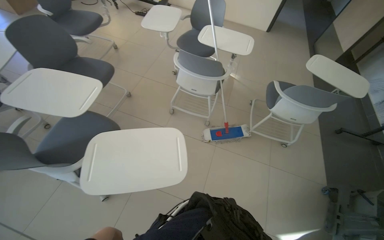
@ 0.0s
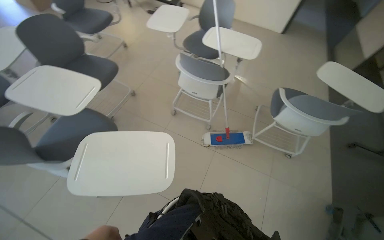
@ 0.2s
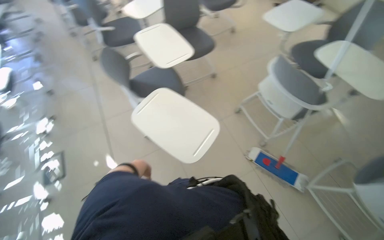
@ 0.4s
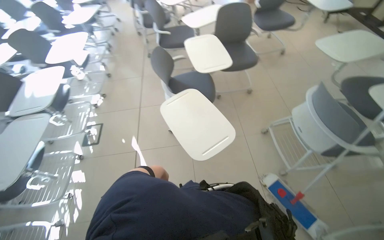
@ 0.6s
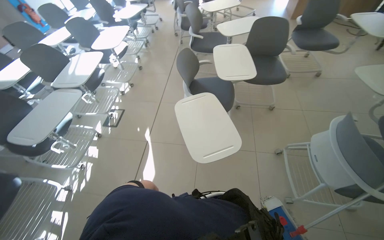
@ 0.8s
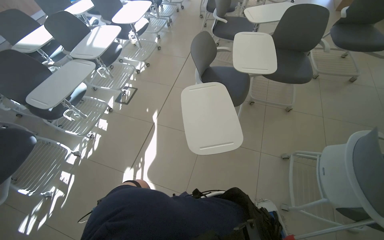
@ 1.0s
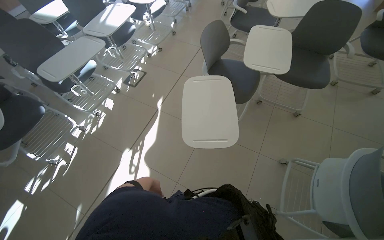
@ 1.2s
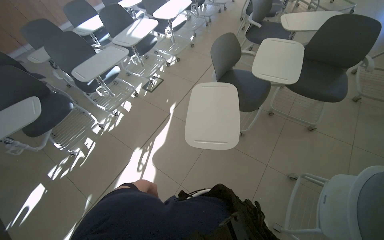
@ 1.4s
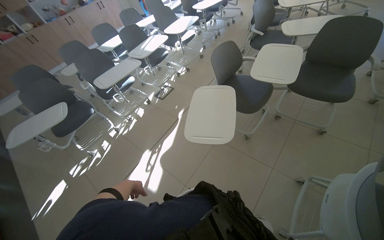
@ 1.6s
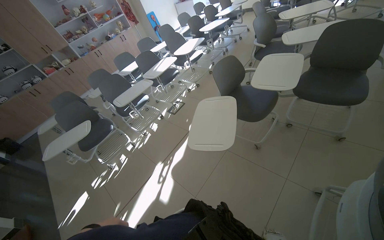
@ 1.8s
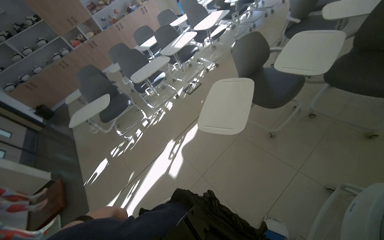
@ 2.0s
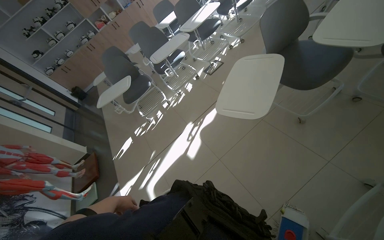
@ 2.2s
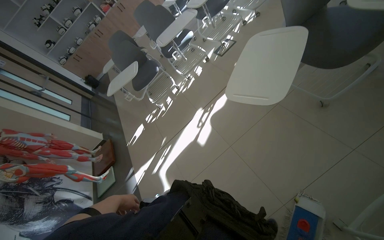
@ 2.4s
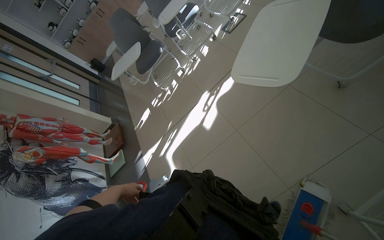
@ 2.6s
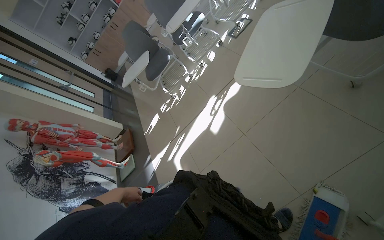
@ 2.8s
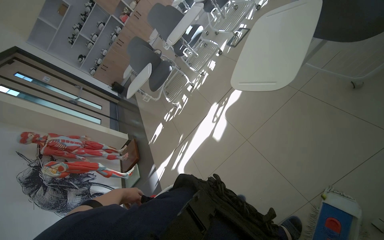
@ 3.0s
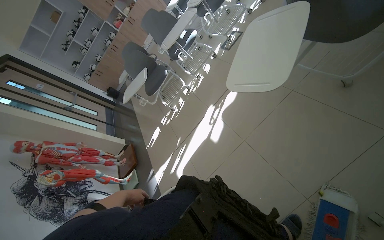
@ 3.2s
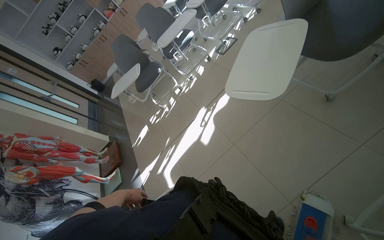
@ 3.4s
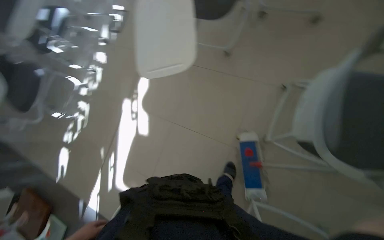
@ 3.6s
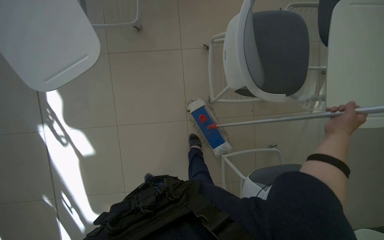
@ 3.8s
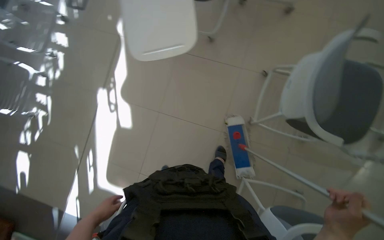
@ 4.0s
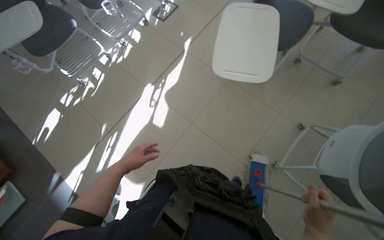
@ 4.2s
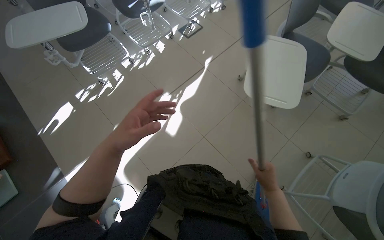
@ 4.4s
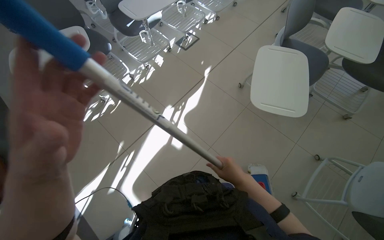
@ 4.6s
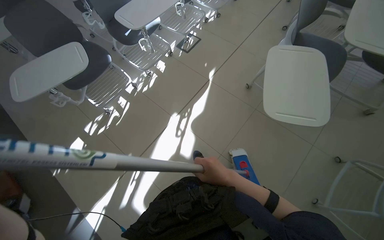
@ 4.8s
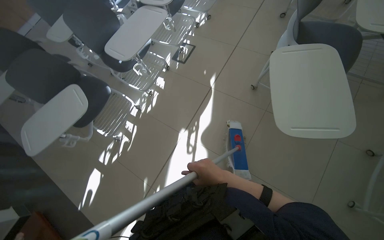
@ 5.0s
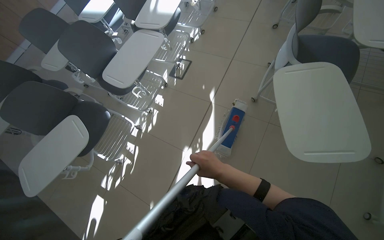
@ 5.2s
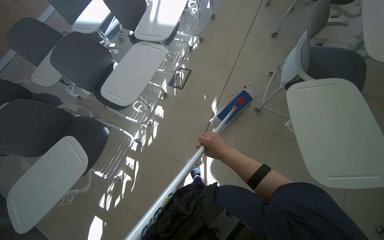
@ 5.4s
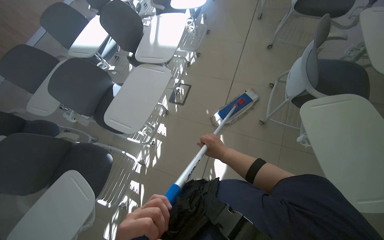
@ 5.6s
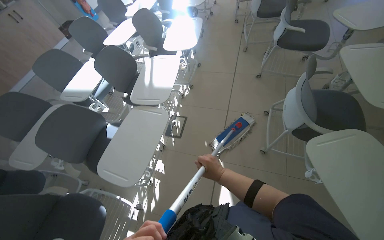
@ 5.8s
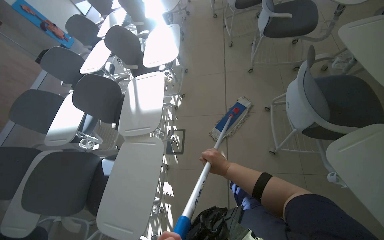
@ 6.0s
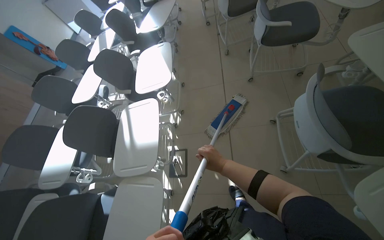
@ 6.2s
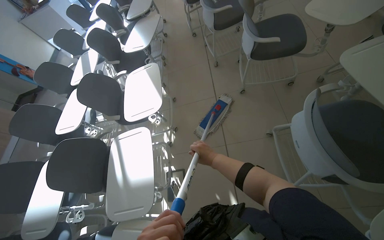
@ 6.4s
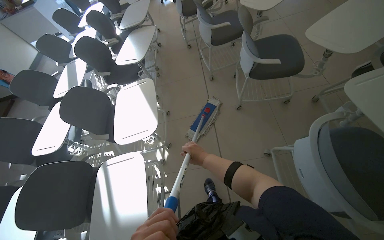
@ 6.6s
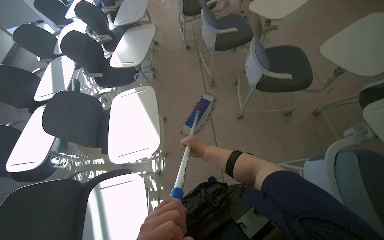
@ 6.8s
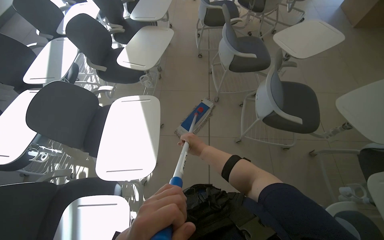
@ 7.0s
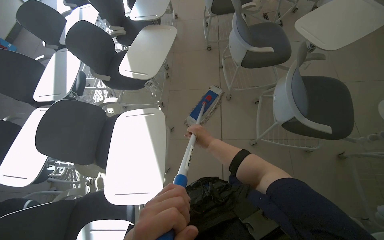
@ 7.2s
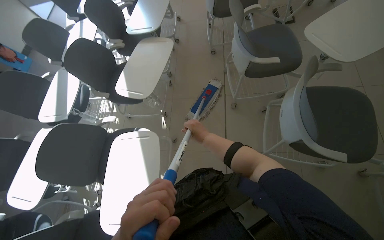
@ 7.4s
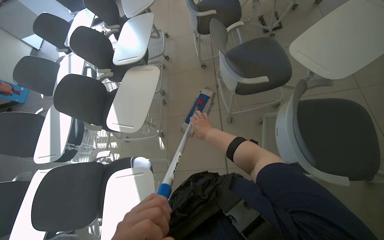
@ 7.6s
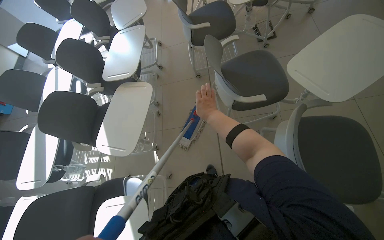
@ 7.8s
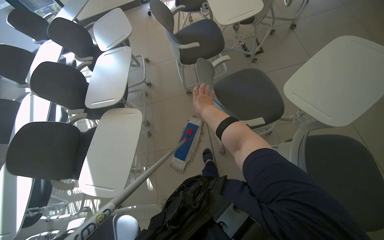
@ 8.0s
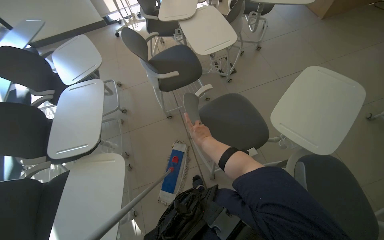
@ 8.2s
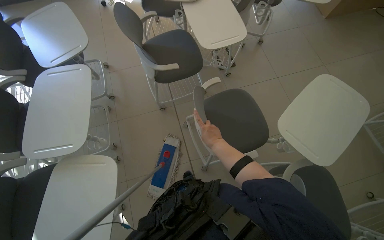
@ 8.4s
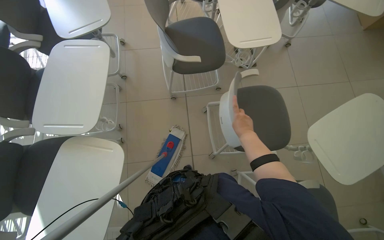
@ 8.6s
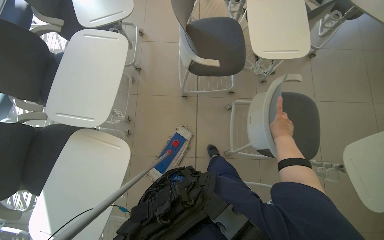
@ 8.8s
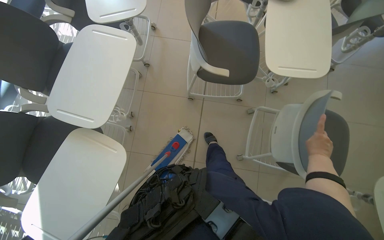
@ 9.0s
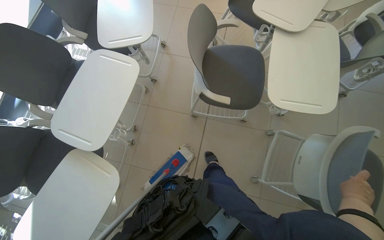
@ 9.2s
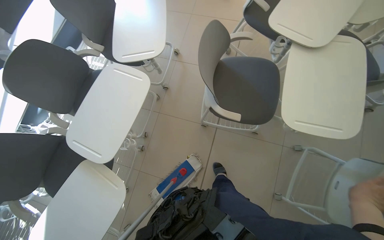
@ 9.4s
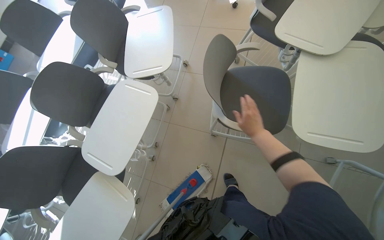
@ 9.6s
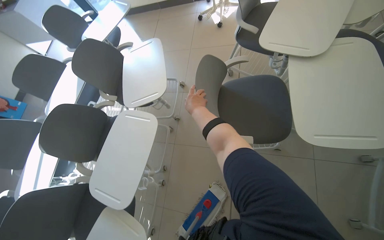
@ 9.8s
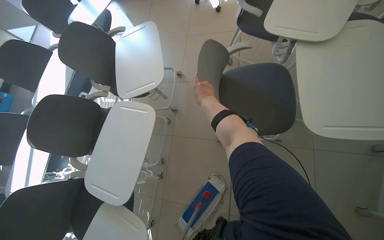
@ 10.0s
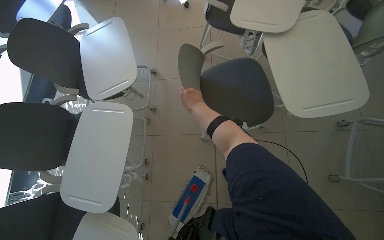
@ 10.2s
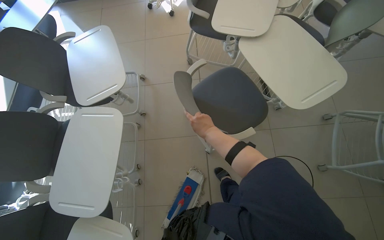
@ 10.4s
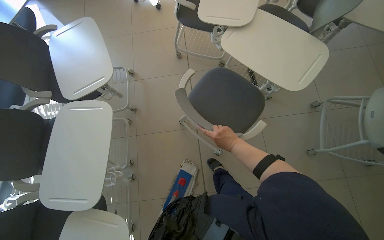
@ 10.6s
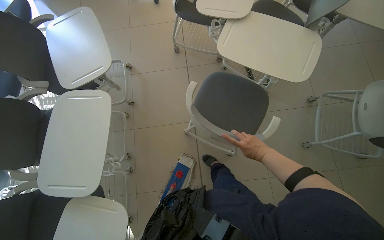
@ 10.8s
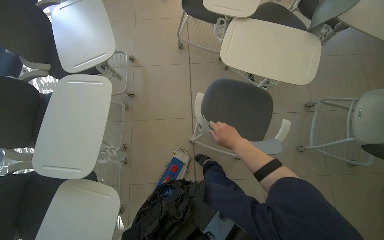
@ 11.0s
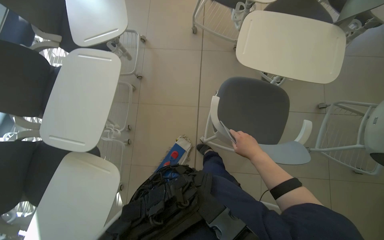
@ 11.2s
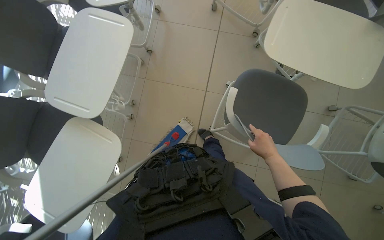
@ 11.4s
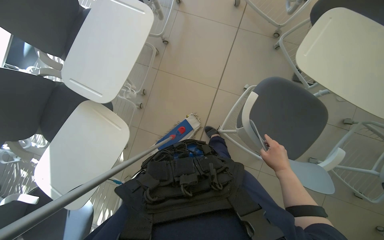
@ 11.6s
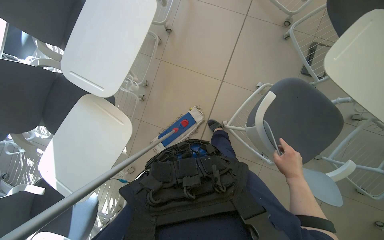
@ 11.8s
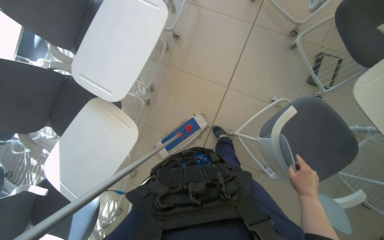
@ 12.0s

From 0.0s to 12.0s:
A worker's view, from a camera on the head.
Job: organizing items.
The whole recording: Arranging chairs in the room. The worker moves and arranges chairs in the room.
From 0.0s to 1.6s: The camera travels approximately 60 cm. The head turns to the left by about 110 degrees.
From 1.6s to 3.0s: The view pans to the left by some 35 degrees. The camera pitches downward, by some 15 degrees.
From 4.4s to 6.0s: The camera travels roughly 1 m. The wearer looks approximately 15 degrees further upward. The scene turns roughly 45 degrees counterclockwise in the picture.
From 6.0s to 7.6s: The camera travels roughly 1.5 m.
From 7.6s to 9.0s: The camera is carried about 80 cm.
From 10.4s to 12.0s: The wearer looks some 15 degrees further downward. The scene rotates clockwise by approximately 25 degrees. The right hand moves left and right over some 30 cm, changing direction 2 times.

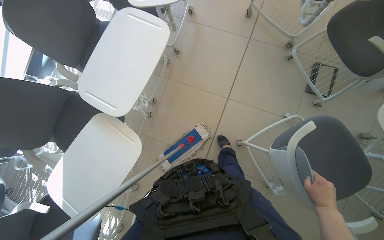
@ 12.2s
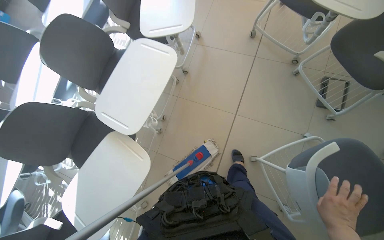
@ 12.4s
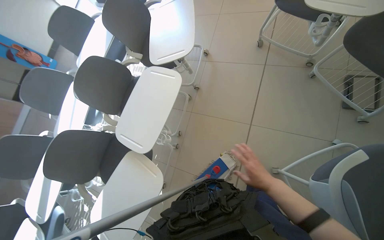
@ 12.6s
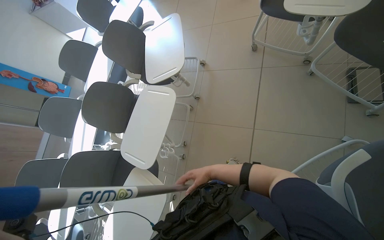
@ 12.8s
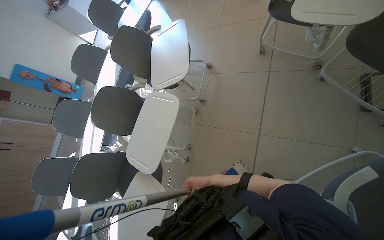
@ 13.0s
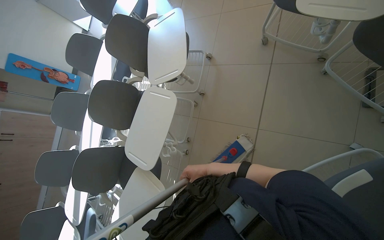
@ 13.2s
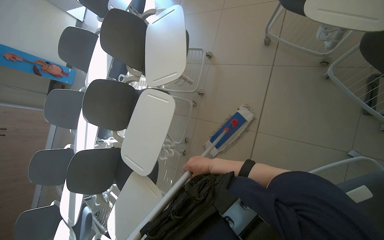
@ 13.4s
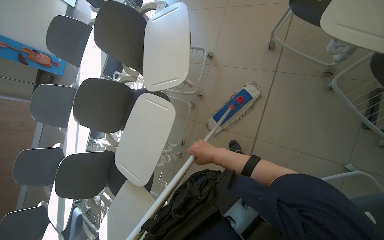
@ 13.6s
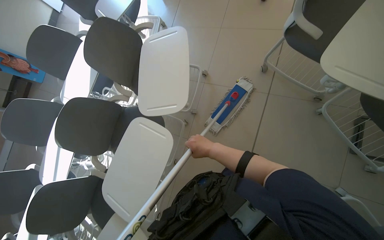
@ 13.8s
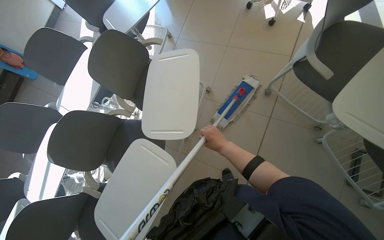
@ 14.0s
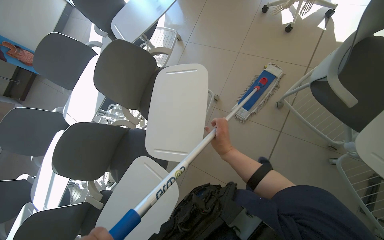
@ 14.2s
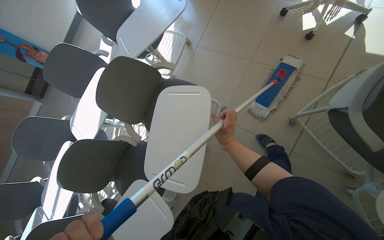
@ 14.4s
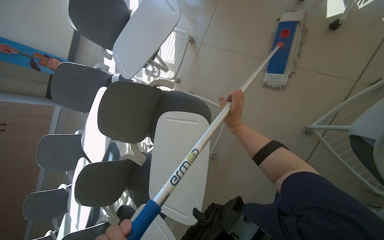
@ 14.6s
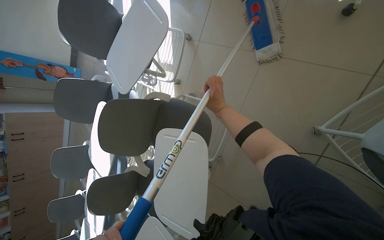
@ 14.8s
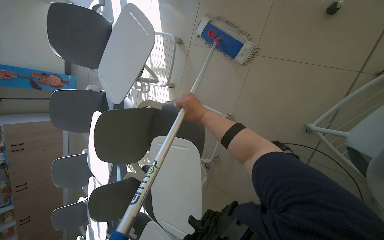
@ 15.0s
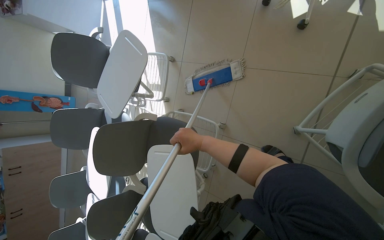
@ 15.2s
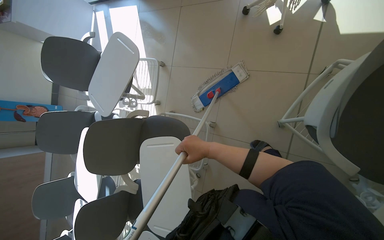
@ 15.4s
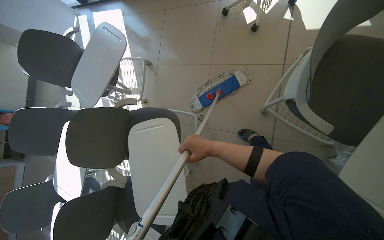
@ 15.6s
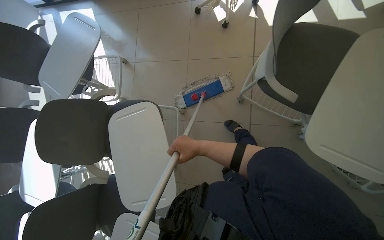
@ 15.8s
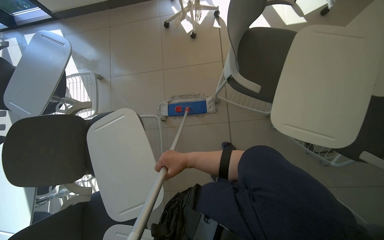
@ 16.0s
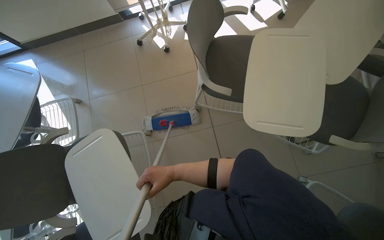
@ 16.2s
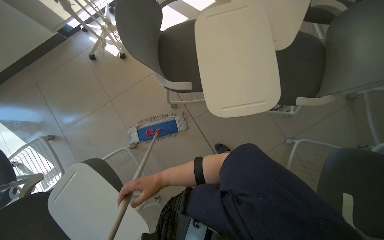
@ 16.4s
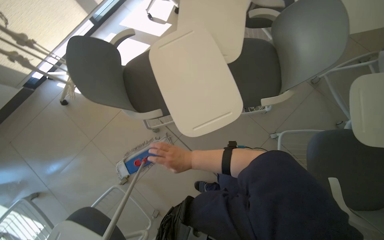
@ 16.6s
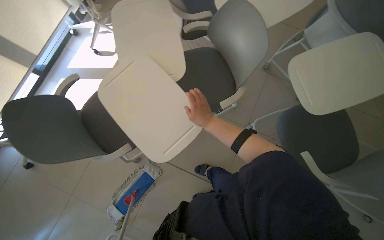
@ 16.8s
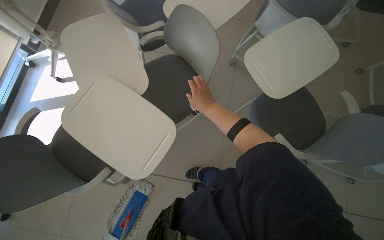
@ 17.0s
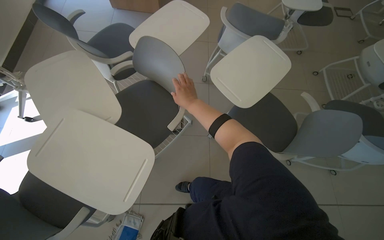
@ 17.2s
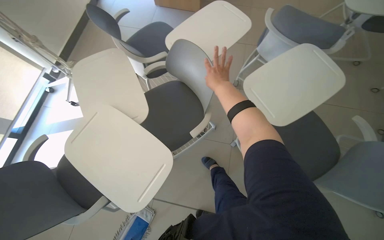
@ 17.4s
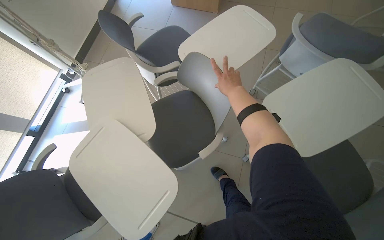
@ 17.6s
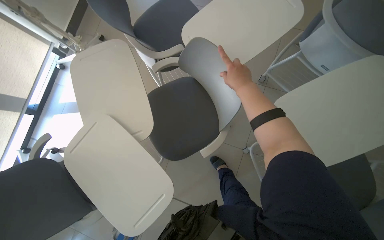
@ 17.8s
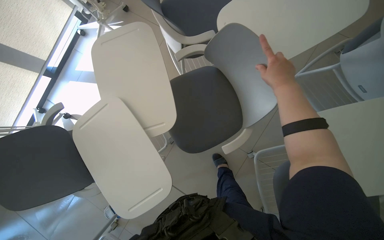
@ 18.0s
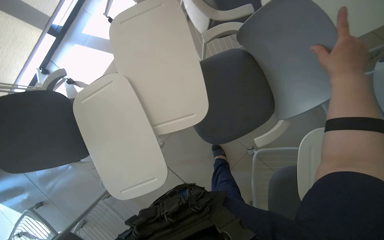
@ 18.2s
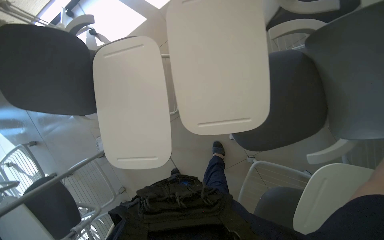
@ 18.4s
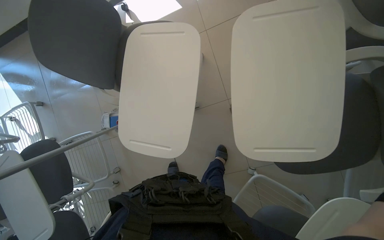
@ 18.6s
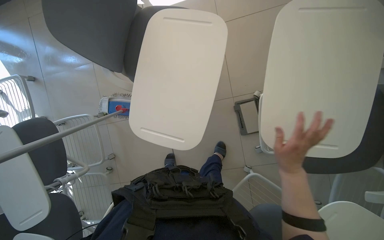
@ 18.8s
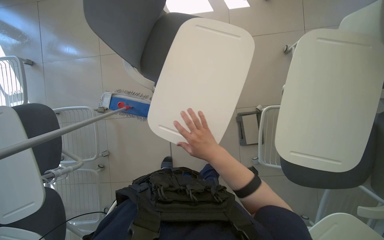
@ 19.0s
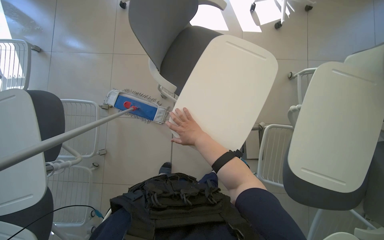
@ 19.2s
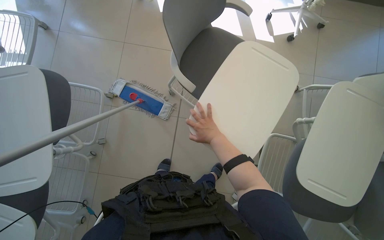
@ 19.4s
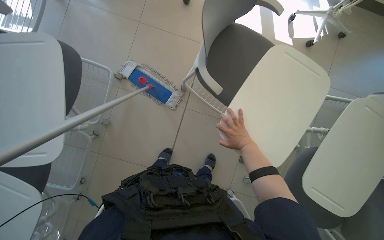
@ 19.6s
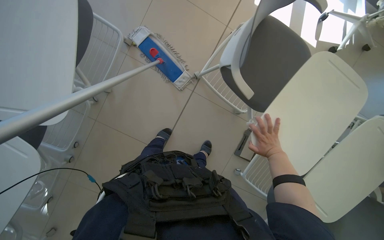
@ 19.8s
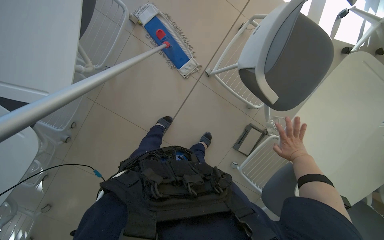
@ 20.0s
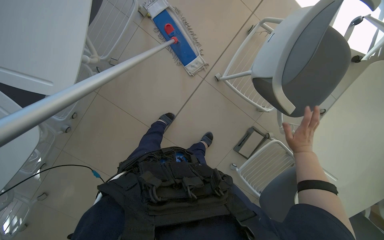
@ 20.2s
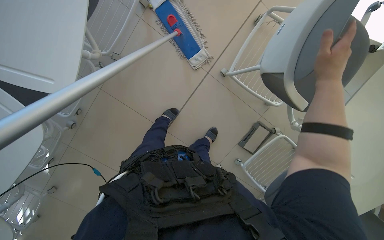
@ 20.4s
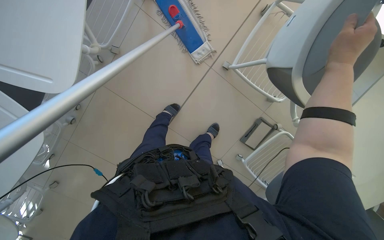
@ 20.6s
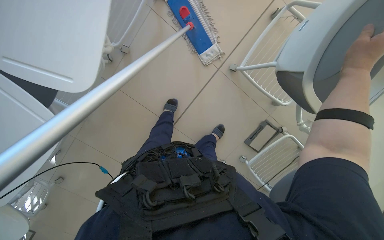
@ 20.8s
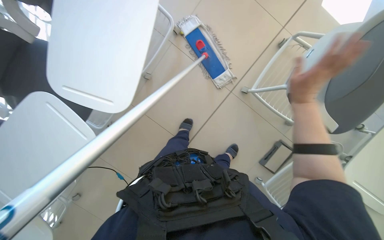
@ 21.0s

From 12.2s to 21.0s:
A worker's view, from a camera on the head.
Job: organizing items.
The whole recording: Arranging chairs in the room. The worker moves and arranges chairs in the room.
From 12.2s to 13.6s: The camera is aimed some 15 degrees further to the left.
From 13.6s to 15.2s: The wearer moves some 90 cm.
From 15.2s to 16.6s: The head travels approximately 60 cm. The wearer's head swings some 65 degrees to the right. The view tilts some 20 degrees upward.
From 16.6s to 18.0s: The head travels approximately 50 cm.
From 18.0s to 19.6s: The camera travels roughly 50 cm. The view tips downward by approximately 15 degrees. The scene rotates clockwise by about 70 degrees.
